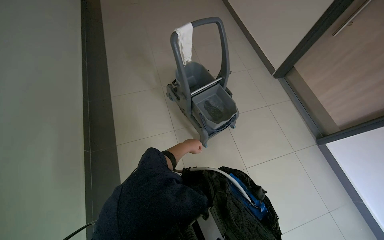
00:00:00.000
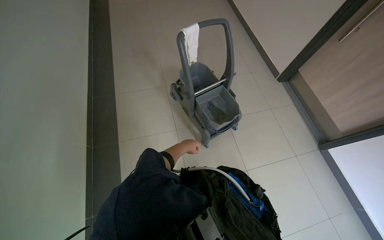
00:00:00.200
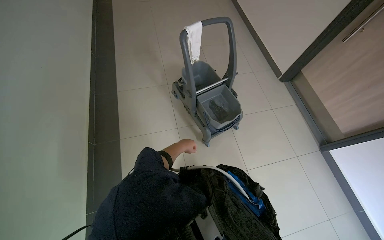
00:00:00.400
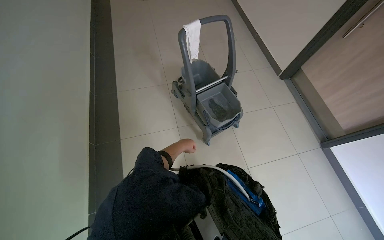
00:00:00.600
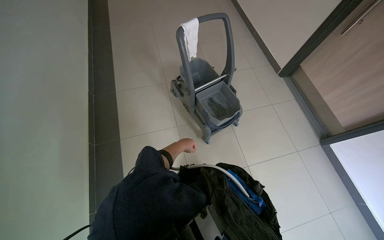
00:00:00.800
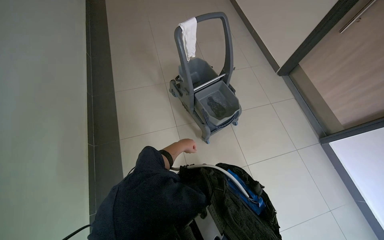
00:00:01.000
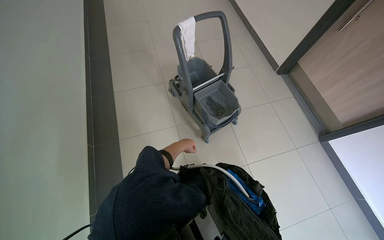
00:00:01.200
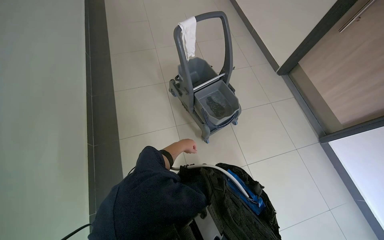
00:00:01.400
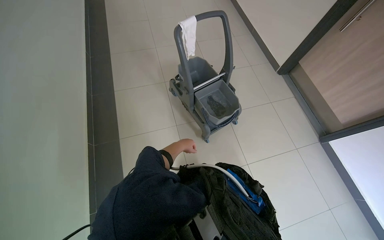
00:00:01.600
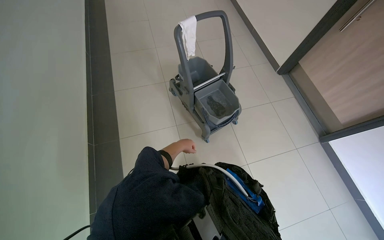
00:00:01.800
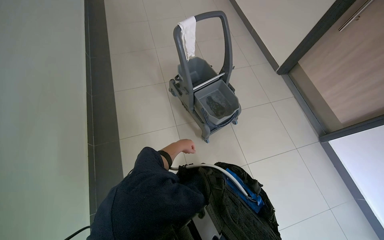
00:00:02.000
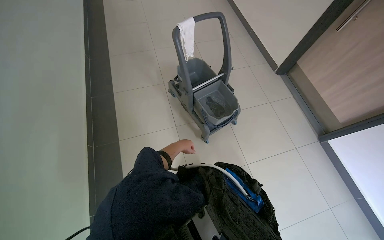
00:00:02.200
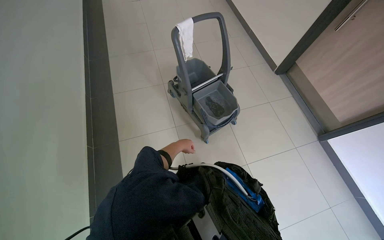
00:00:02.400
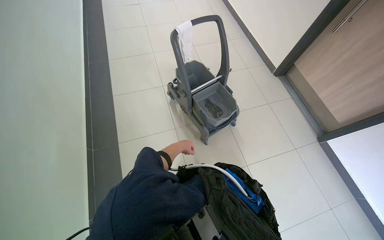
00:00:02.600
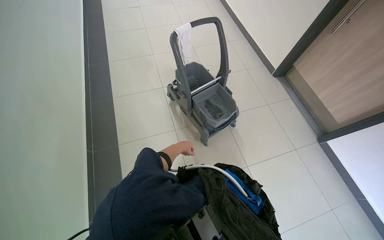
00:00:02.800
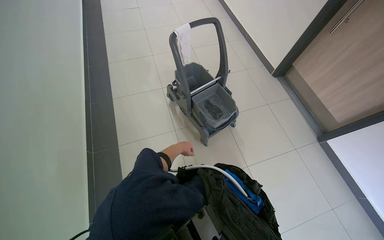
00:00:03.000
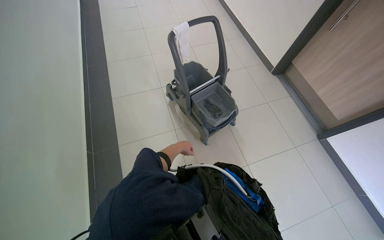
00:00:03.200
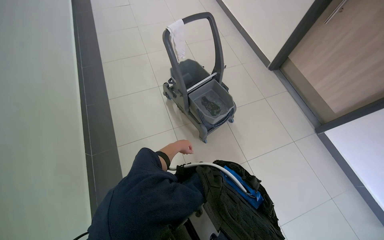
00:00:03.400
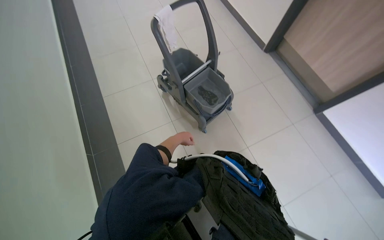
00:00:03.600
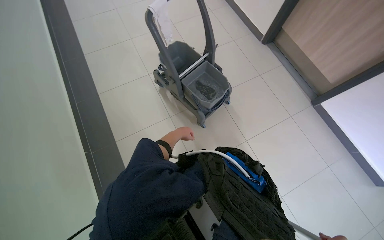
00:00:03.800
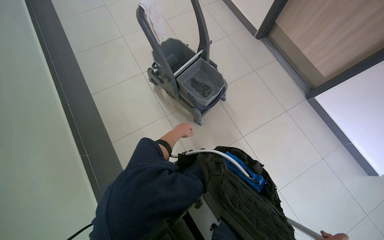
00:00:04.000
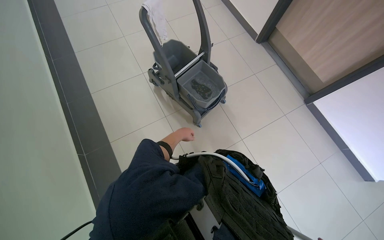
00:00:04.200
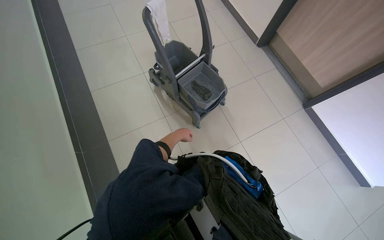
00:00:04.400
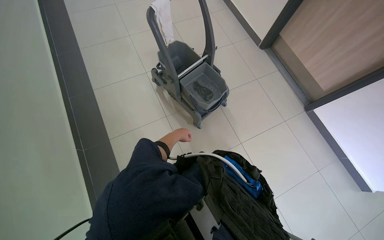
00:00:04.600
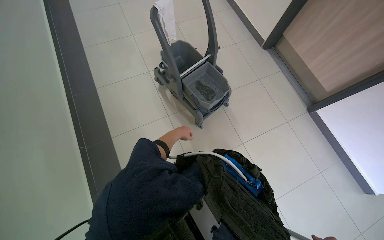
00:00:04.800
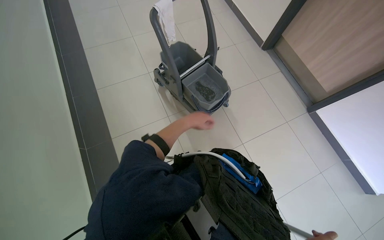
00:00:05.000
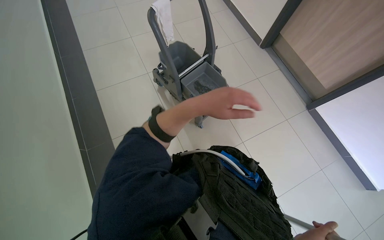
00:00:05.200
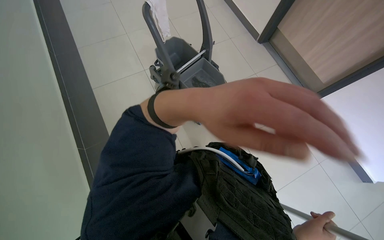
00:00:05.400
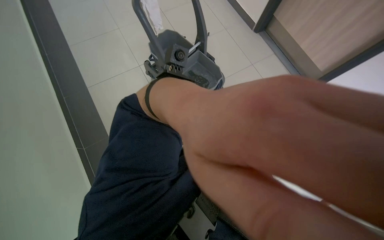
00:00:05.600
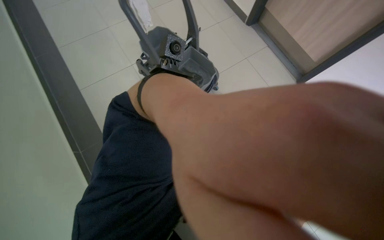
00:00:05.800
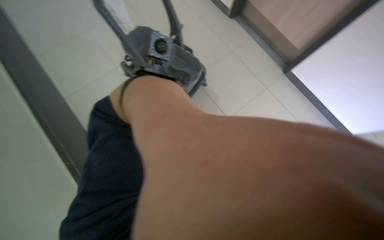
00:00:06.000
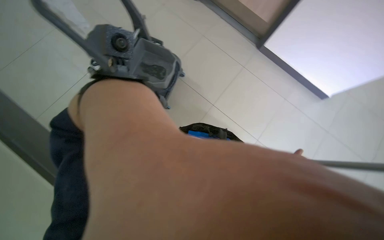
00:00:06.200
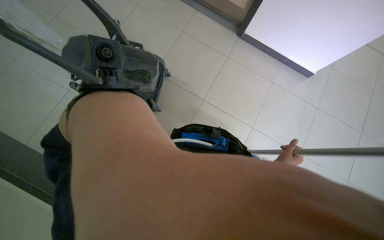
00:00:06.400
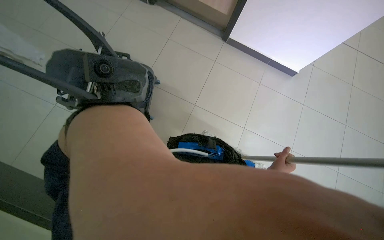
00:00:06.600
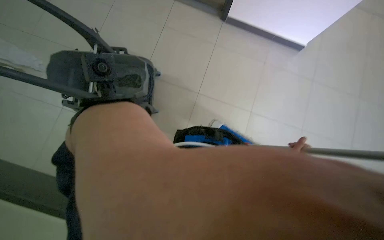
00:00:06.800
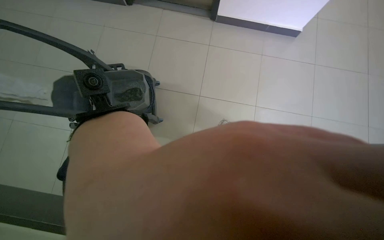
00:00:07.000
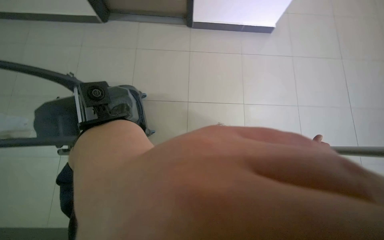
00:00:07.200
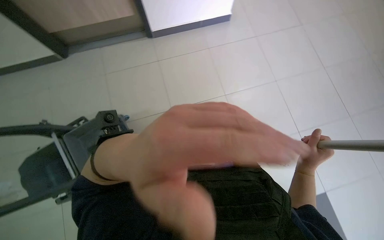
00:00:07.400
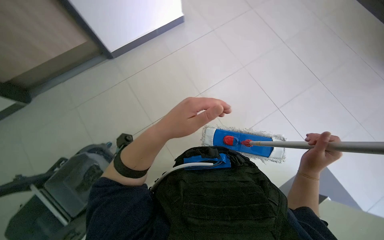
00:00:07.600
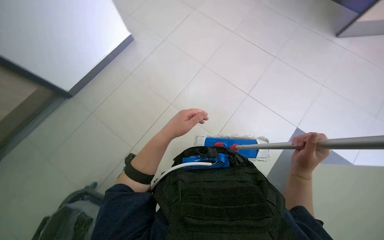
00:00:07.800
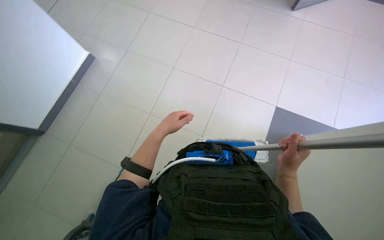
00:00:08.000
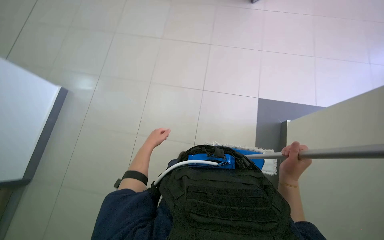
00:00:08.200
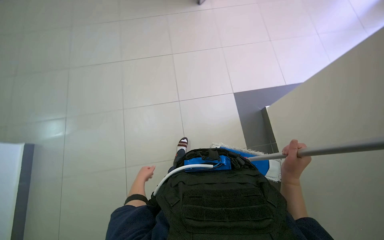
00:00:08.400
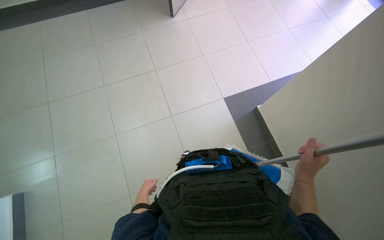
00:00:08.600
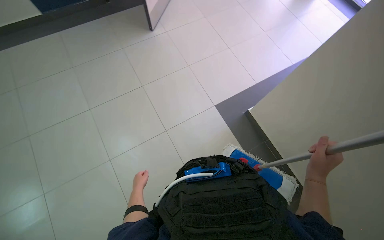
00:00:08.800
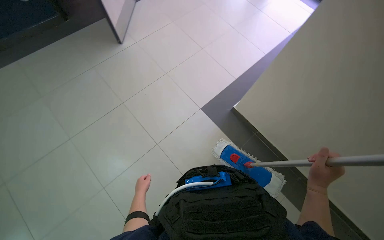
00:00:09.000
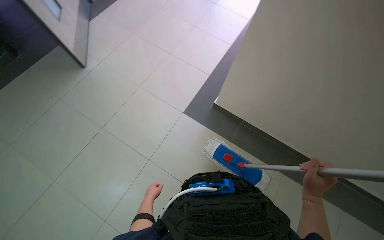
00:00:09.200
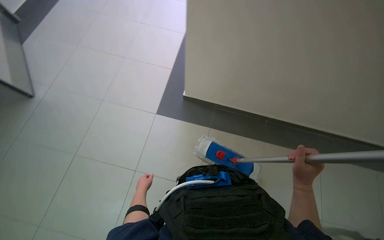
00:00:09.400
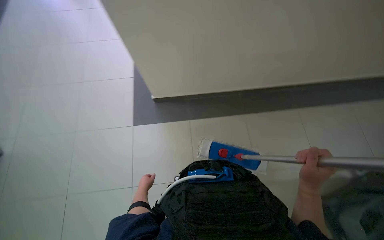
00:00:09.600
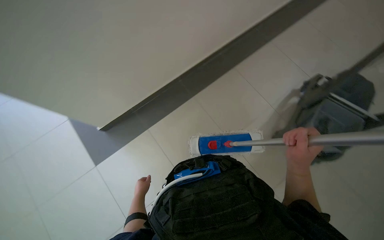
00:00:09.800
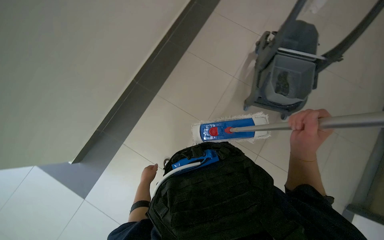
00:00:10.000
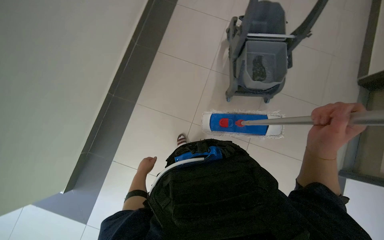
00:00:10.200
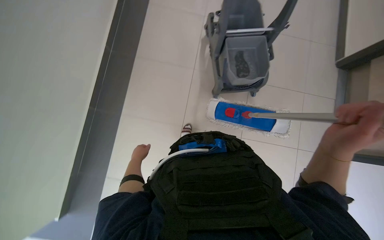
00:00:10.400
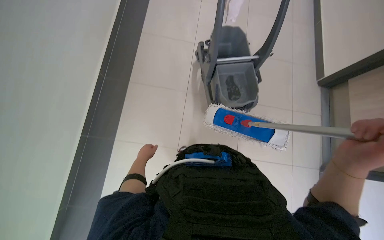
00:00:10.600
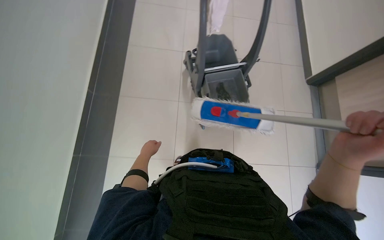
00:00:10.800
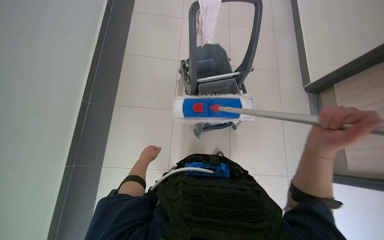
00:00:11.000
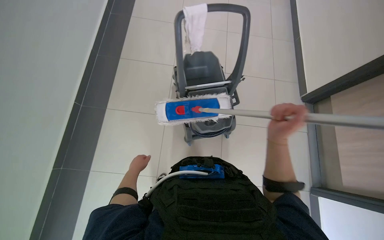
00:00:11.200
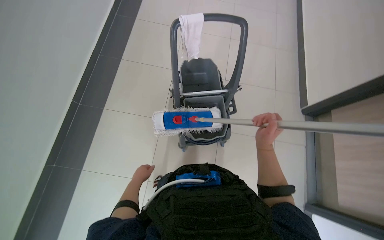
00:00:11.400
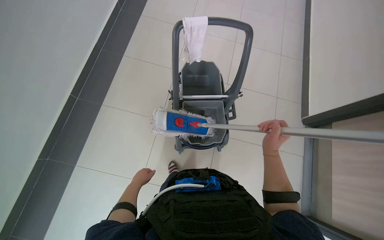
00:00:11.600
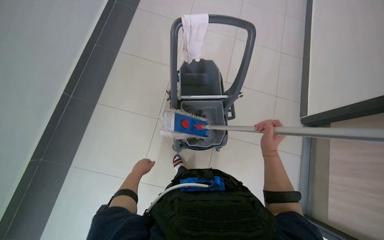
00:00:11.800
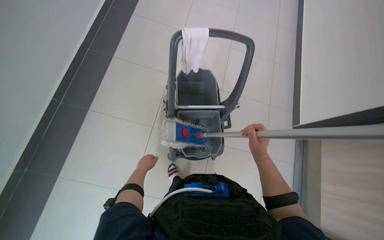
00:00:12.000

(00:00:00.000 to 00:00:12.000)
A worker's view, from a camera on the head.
Job: preparing cleaning supplies.
The whole recording: Maintaining mop and bucket. The worker cleans, wrings, and prepares the mop for use with the bucket.
00:00:06.000 - 00:00:07.600: The head turns to the right by some 85 degrees.
00:00:07.600 - 00:00:09.000: The head rotates about 40 degrees to the right.
00:00:09.000 - 00:00:10.400: The wearer's head swings about 70 degrees to the right.
00:00:10.400 - 00:00:12.000: The view swings roughly 15 degrees to the right. The view tips upward by about 25 degrees. The right hand is displaced farther from the camera by about 15 cm.

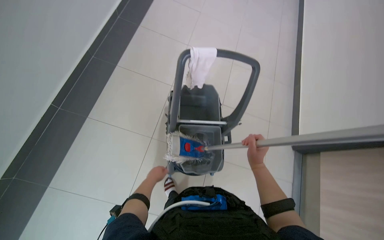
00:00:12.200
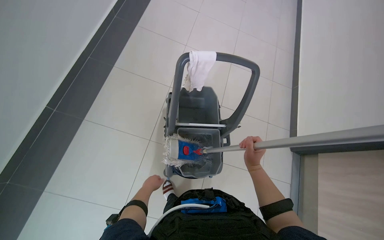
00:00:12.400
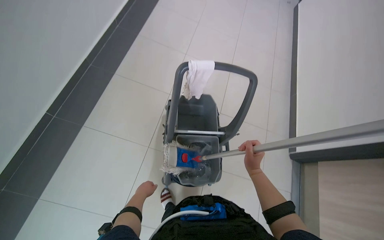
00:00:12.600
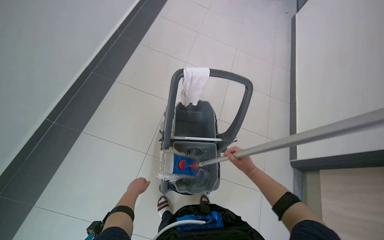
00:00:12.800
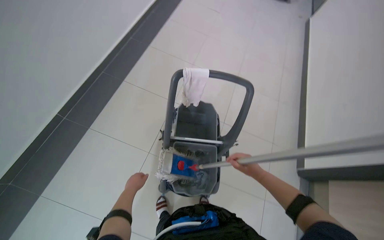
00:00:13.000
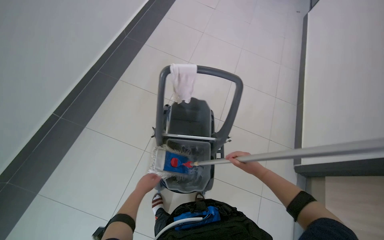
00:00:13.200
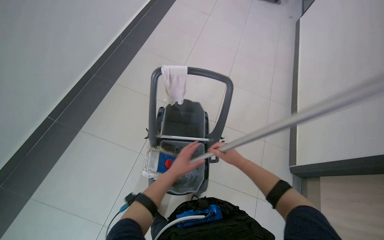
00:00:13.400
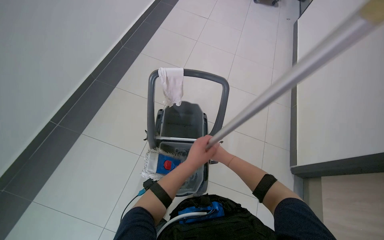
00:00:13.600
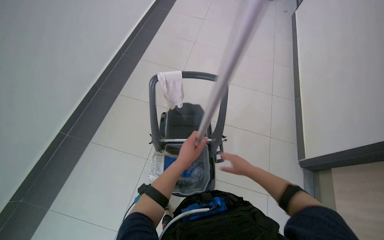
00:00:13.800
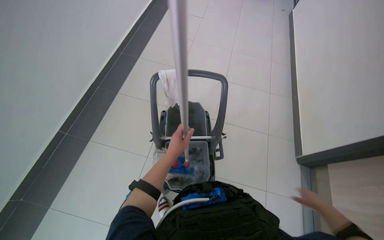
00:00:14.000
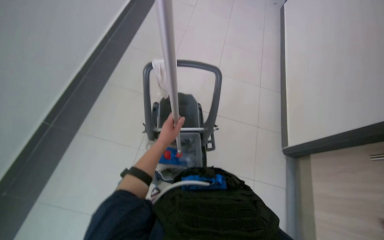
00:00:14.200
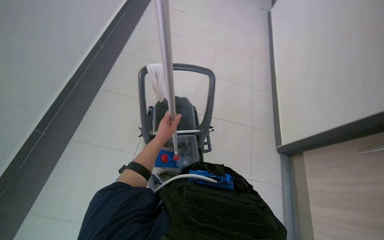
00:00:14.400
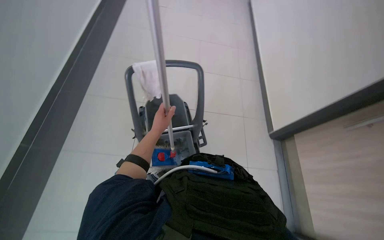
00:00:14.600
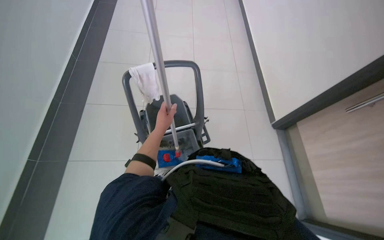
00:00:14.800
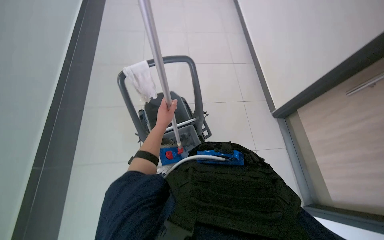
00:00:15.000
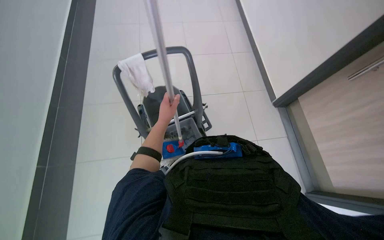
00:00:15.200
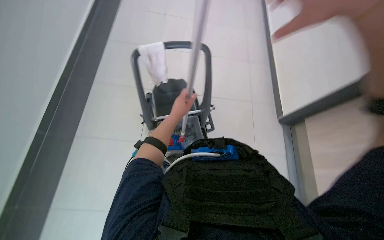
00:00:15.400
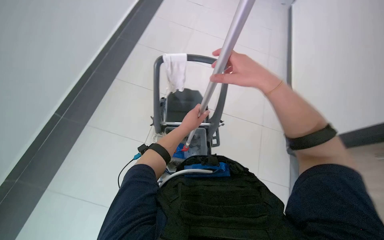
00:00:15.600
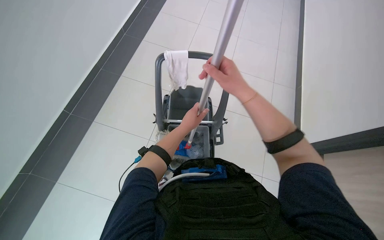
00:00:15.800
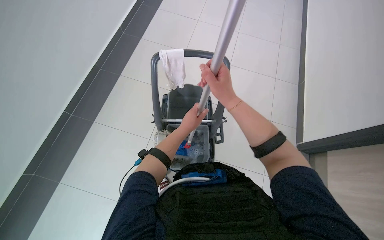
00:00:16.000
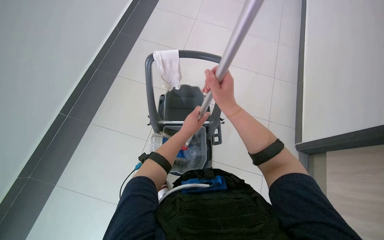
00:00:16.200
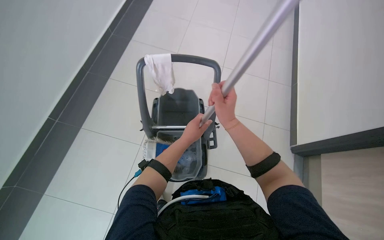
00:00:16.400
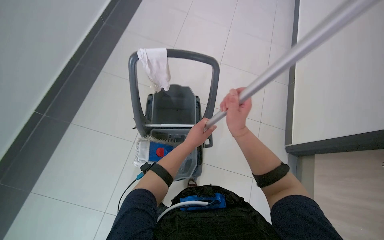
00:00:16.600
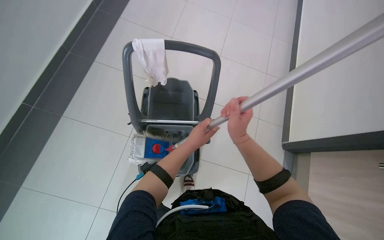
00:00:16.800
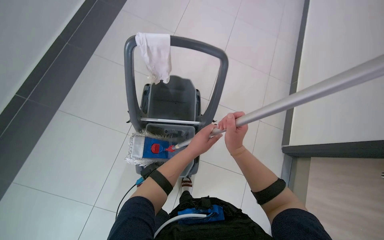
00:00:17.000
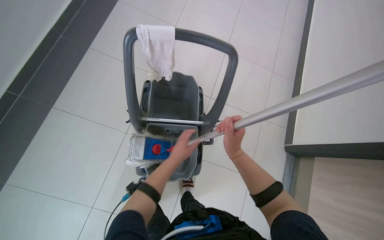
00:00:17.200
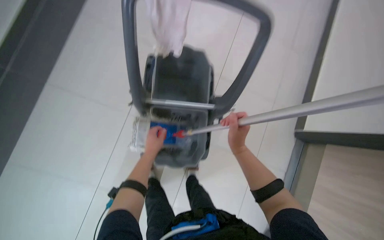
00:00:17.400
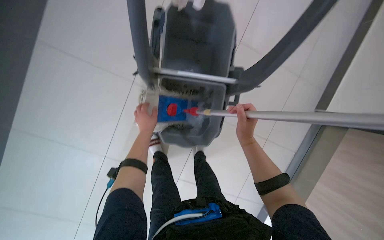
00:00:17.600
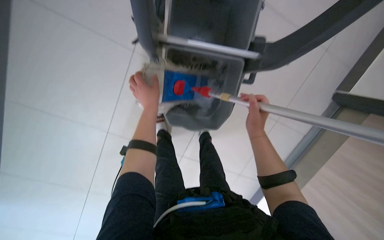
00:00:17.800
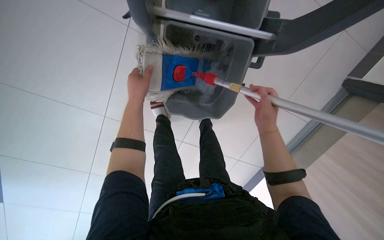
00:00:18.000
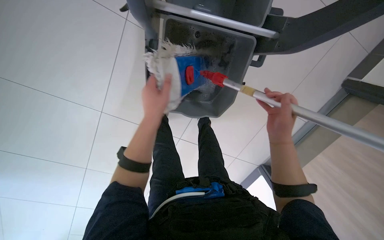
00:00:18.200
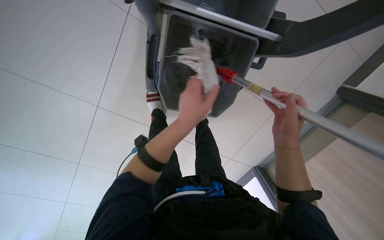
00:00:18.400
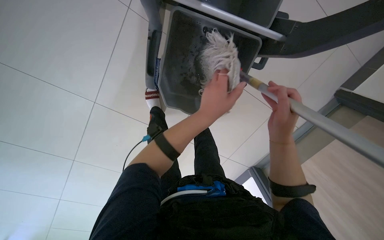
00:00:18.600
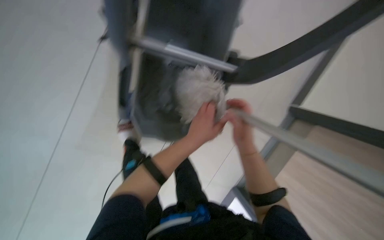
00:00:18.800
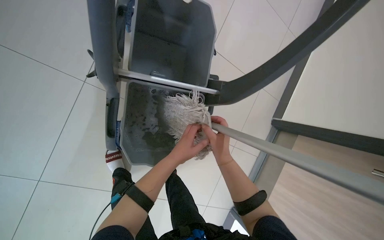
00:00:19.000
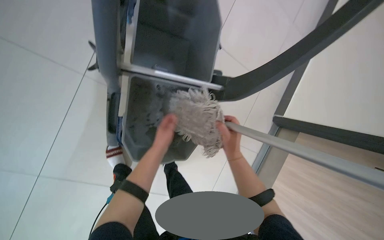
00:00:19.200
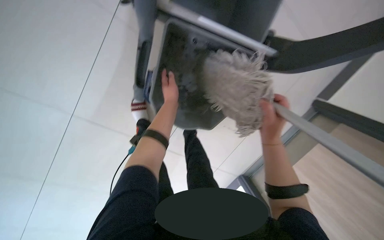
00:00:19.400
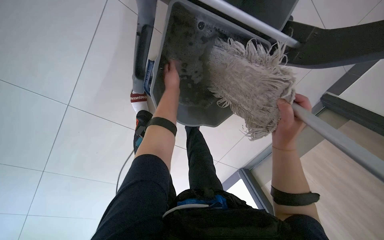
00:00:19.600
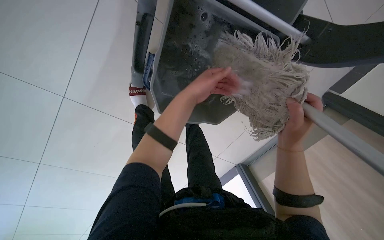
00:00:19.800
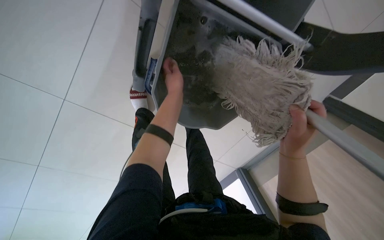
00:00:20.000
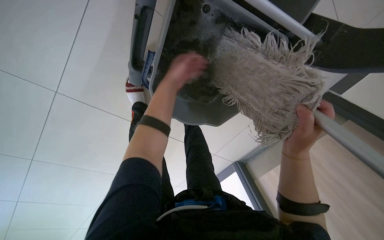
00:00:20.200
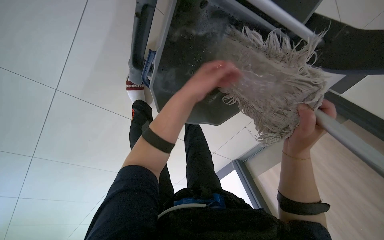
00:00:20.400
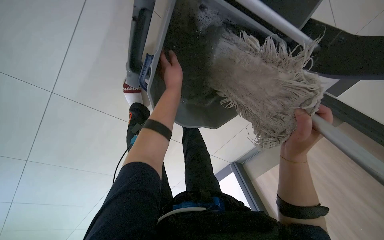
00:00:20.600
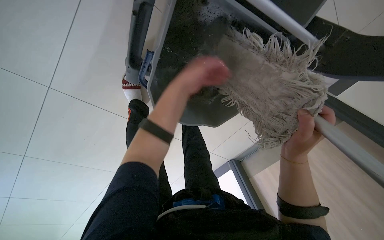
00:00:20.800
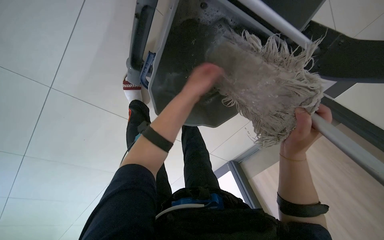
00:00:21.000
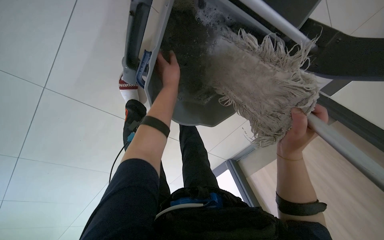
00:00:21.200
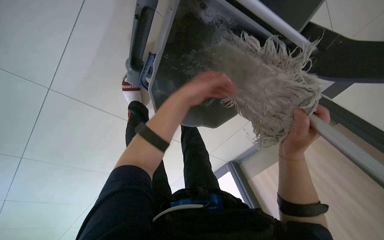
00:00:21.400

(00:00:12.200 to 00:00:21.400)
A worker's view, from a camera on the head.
Job: preparing cleaning supplies.
The whole recording: Maintaining mop and bucket. The worker cleans, wrings, and prepares the mop for use with the bucket.
00:00:12.200 - 00:00:13.800: The left hand shifts about 35 cm to the right and nearer to the camera.
00:00:16.800 - 00:00:18.400: The camera is carried approximately 40 cm. The wearer looks about 40 degrees further downward.
